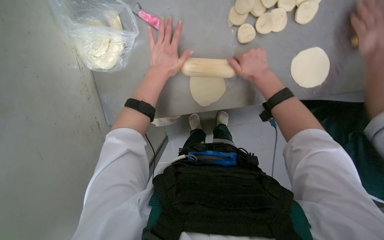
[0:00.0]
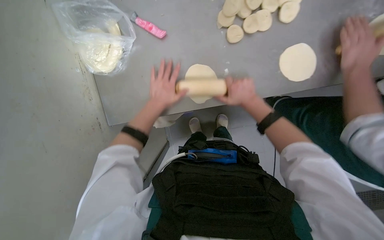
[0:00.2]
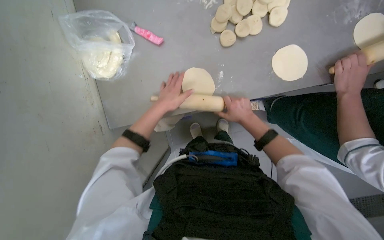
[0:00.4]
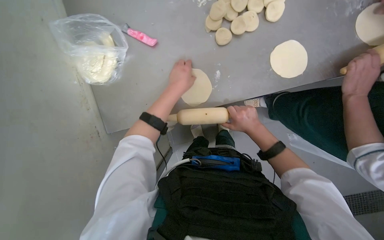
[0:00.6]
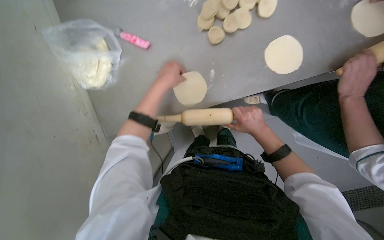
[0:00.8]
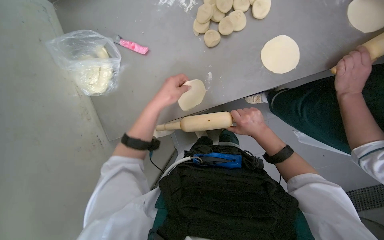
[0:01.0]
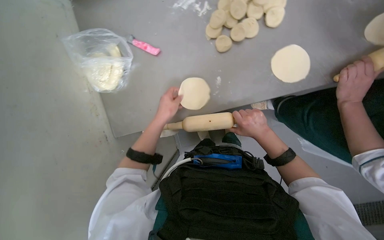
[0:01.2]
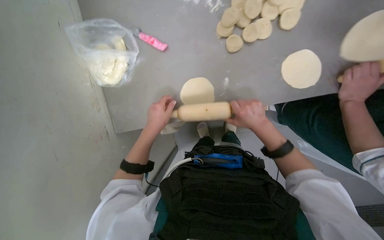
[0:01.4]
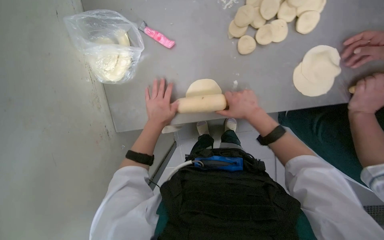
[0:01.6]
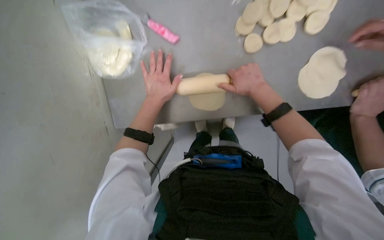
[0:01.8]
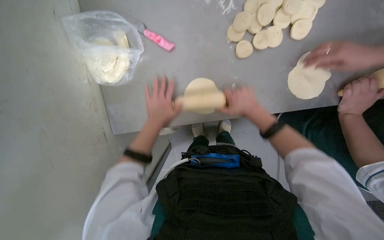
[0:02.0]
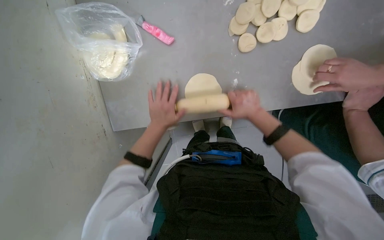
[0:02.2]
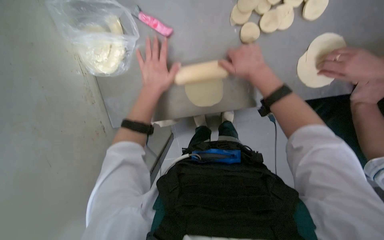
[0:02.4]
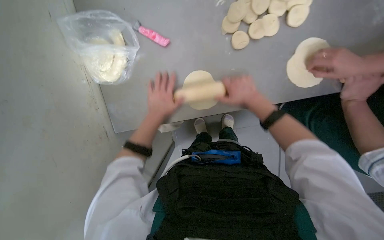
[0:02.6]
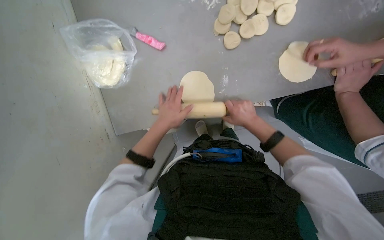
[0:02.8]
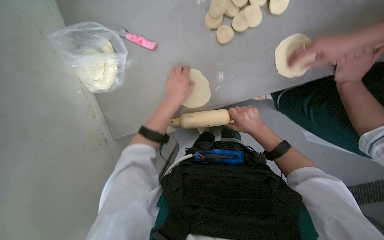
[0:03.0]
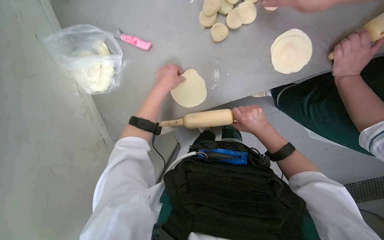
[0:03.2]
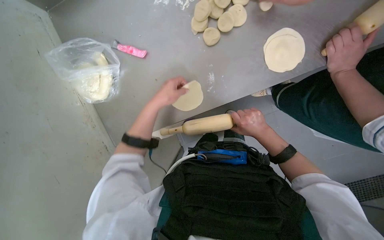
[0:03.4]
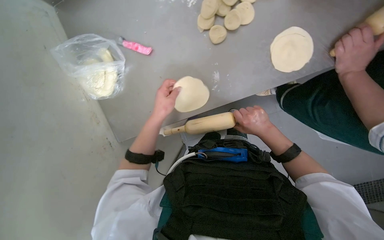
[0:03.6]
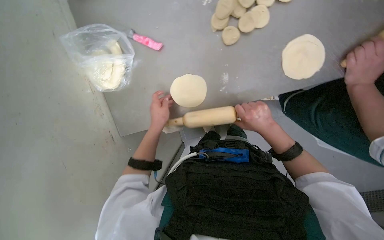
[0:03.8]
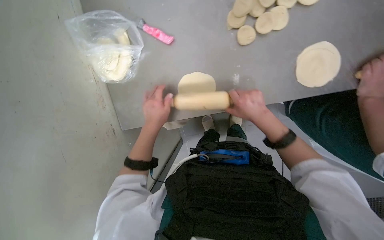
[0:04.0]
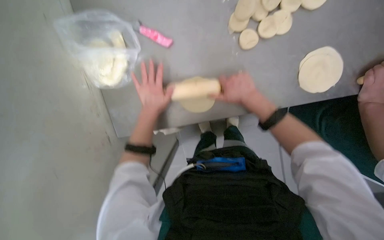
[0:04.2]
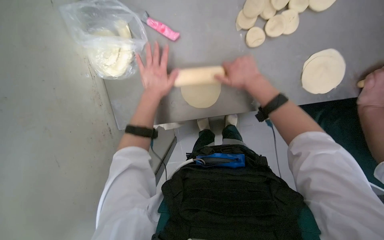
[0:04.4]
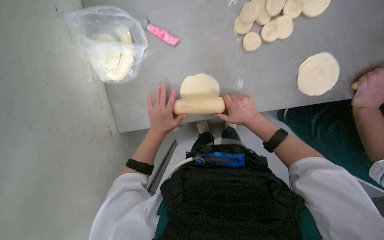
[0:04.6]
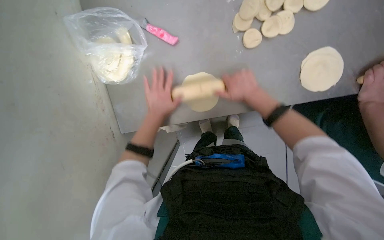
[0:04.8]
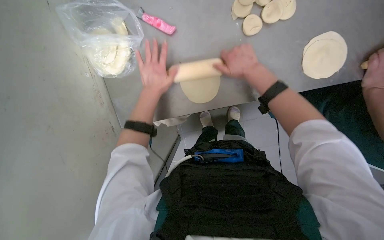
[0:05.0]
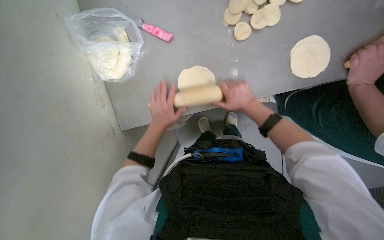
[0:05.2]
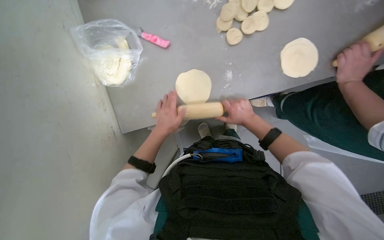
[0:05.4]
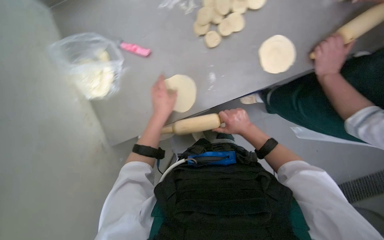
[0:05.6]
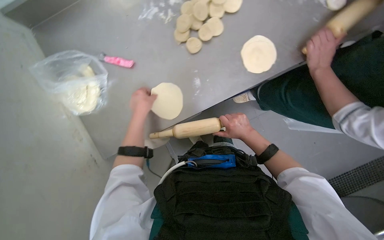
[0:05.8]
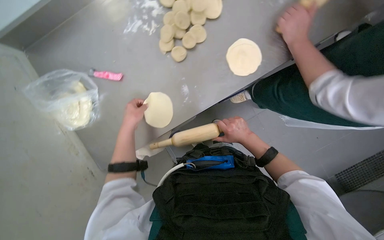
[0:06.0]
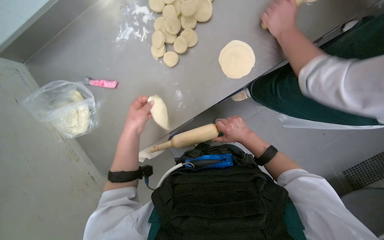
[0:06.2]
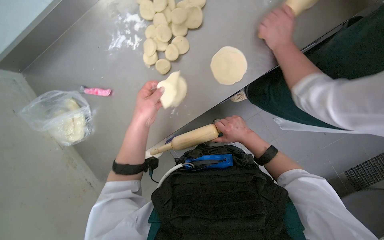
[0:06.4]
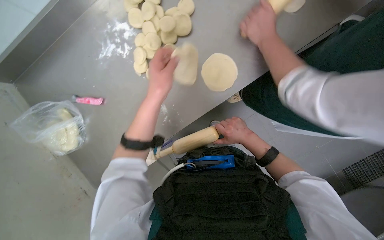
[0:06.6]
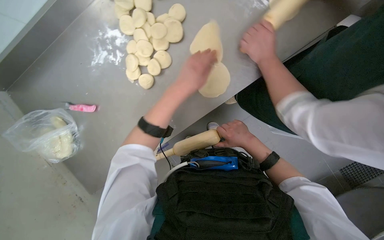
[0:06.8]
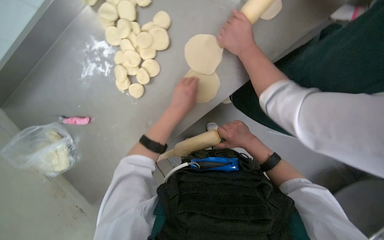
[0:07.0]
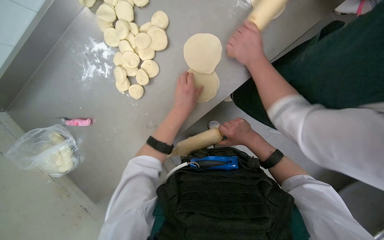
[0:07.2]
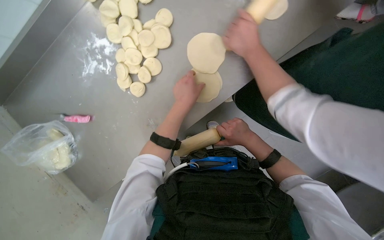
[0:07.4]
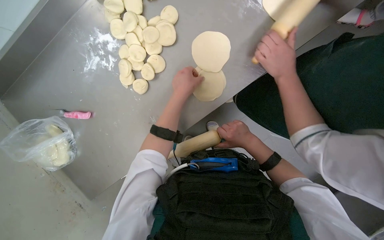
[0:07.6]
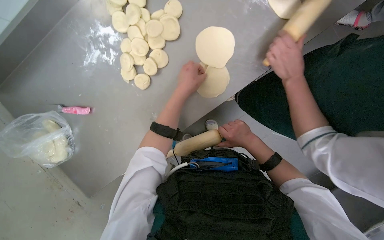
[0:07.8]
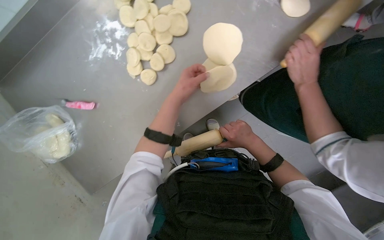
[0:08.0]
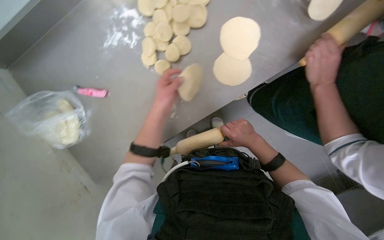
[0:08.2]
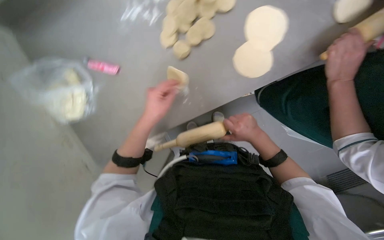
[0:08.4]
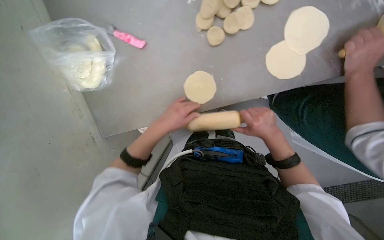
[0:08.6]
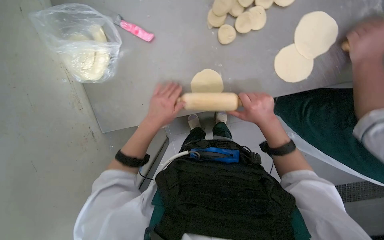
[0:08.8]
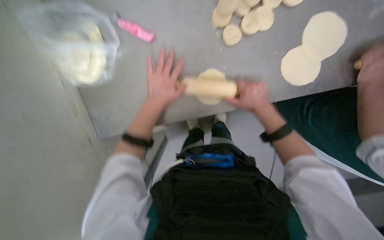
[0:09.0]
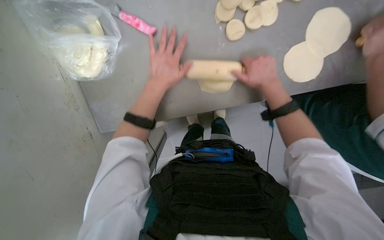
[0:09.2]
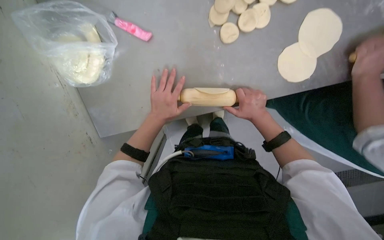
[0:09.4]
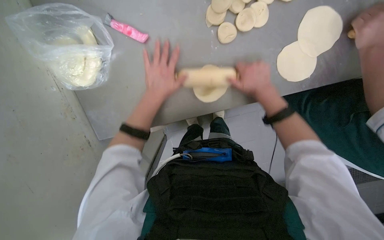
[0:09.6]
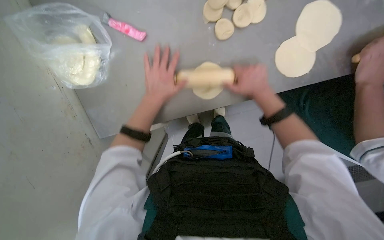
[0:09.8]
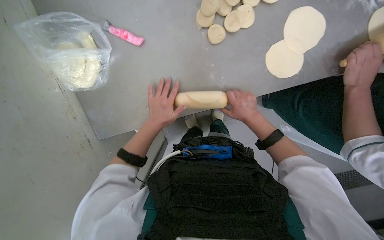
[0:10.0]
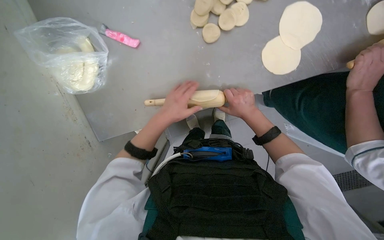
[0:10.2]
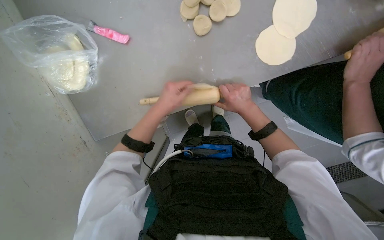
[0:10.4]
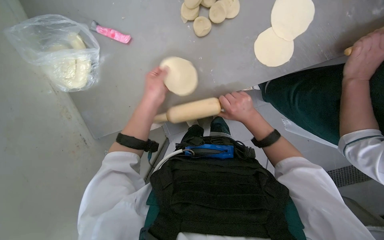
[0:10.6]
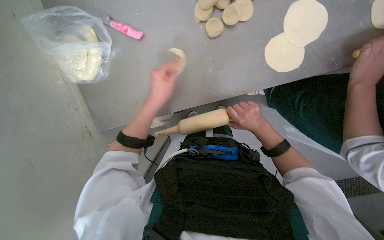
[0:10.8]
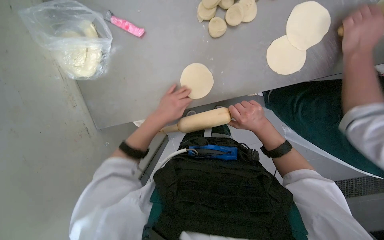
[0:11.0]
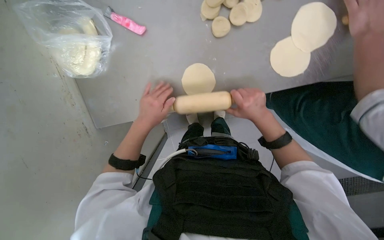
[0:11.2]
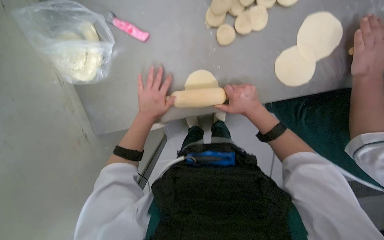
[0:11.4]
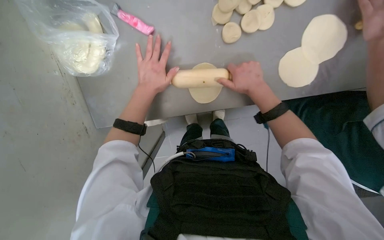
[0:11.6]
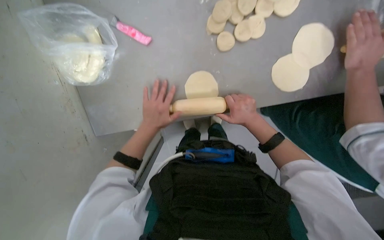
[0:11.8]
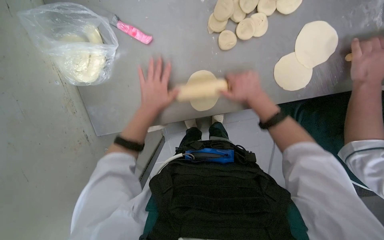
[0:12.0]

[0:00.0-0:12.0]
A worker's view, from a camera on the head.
Job: preparing food.
The whole recording: Rolling dough pieces with rolling pin. The worker rolls small pieces of dough into flat circles using a rolling pin on a metal counter.
0:00.0 to 0:01.6: The left hand goes up and down the picture, roughly 15 cm each way, reversing 2 times.
0:01.6 to 0:03.0: The left hand swings up and down the picture, some 10 cm each way, with 3 reversals, while the right hand moves nearer and farther over approximately 15 cm, changing direction 2 times.
0:03.0 to 0:04.4: The left hand moves to the left, some 10 cm, and goes down the picture and returns, some 5 cm each way. Meanwhile the right hand shifts about 20 cm up the picture and to the left.
0:04.4 to 0:06.0: The left hand moves up and down the picture over about 15 cm, changing direction 3 times; the right hand goes up and down the picture, some 20 cm each way, reversing 2 times.
0:06.0 to 0:07.6: The left hand heads to the right and up the picture, covering approximately 40 cm.
0:07.6 to 0:09.0: The left hand shifts roughly 25 cm to the left.
0:09.0 to 0:10.4: The right hand moves up and down the picture over some 10 cm, changing direction 2 times.

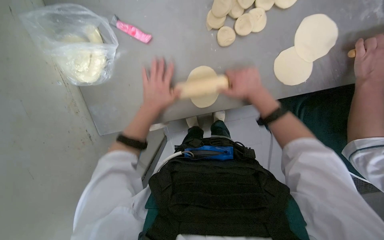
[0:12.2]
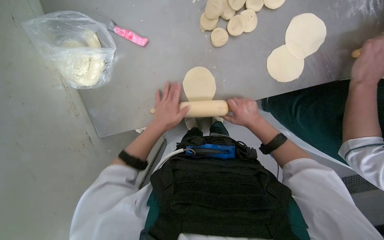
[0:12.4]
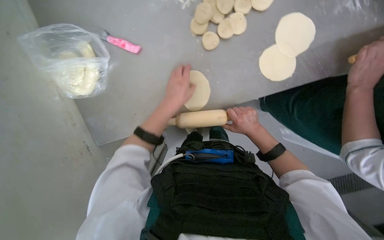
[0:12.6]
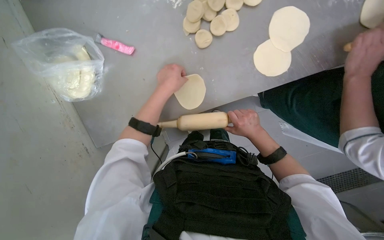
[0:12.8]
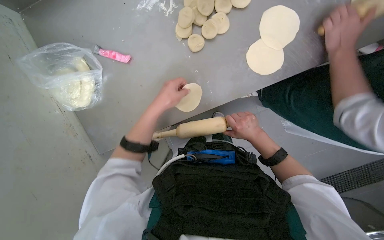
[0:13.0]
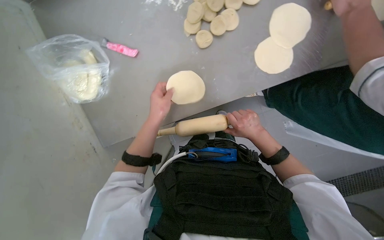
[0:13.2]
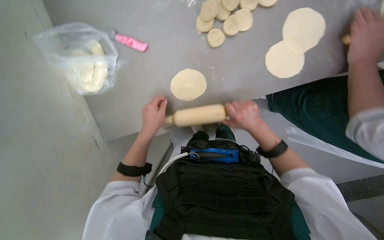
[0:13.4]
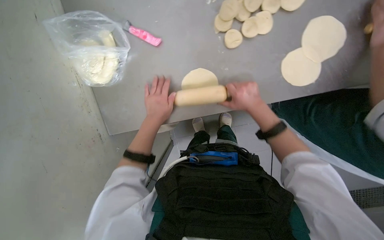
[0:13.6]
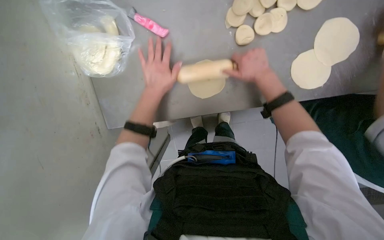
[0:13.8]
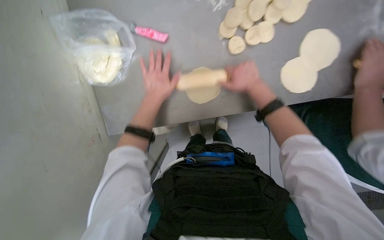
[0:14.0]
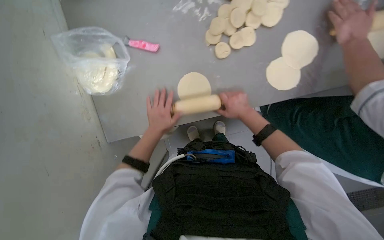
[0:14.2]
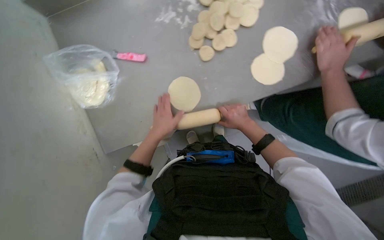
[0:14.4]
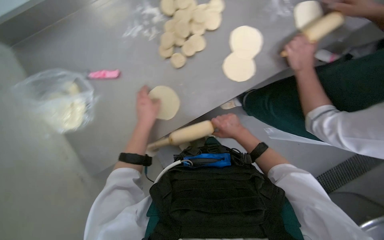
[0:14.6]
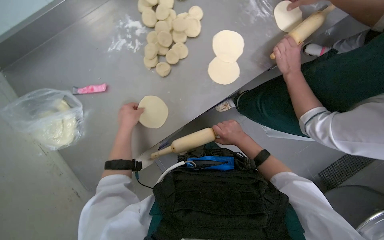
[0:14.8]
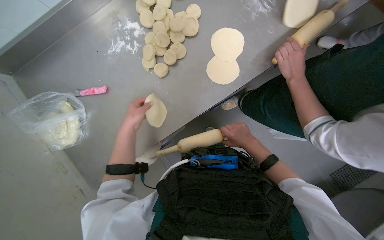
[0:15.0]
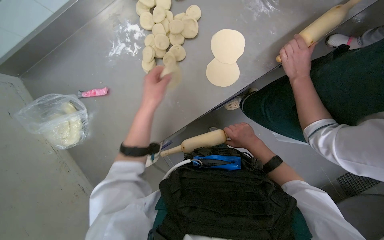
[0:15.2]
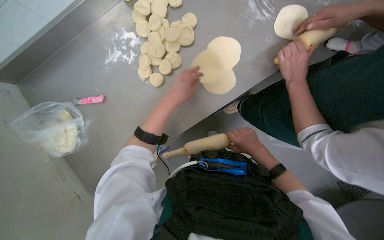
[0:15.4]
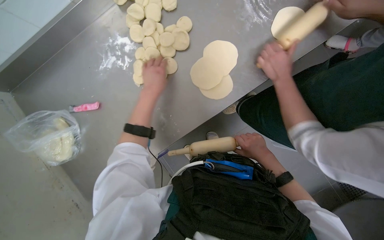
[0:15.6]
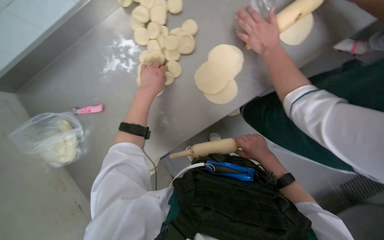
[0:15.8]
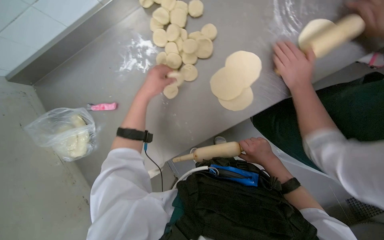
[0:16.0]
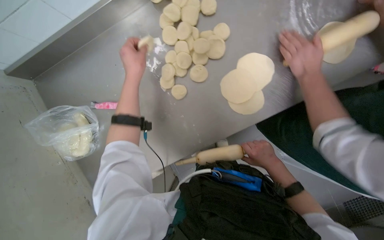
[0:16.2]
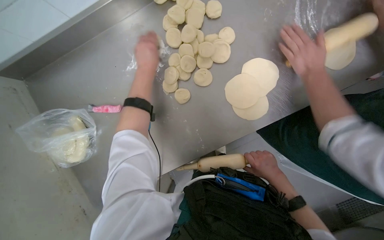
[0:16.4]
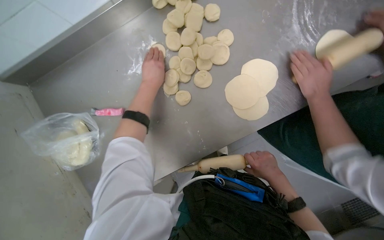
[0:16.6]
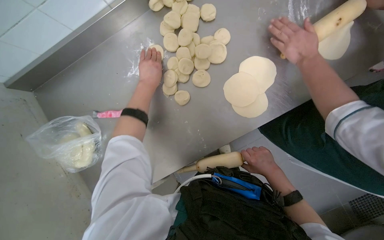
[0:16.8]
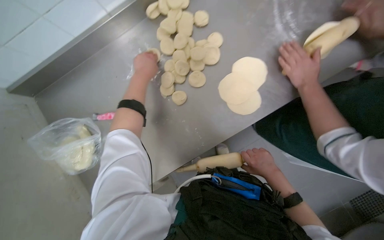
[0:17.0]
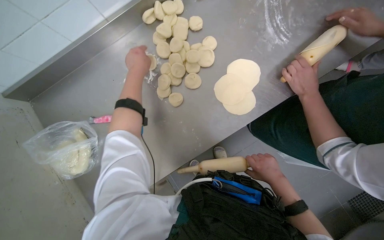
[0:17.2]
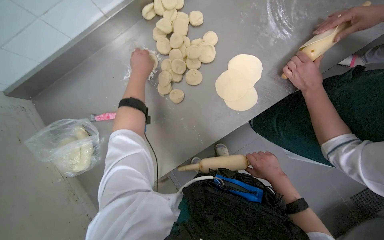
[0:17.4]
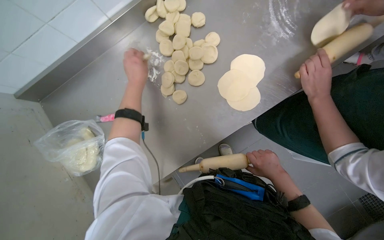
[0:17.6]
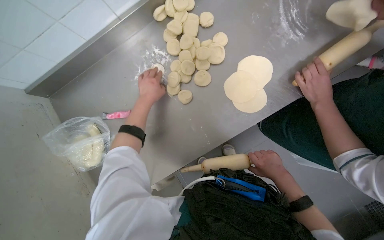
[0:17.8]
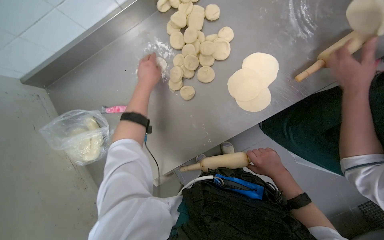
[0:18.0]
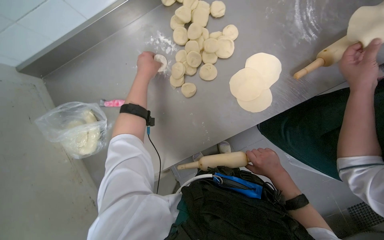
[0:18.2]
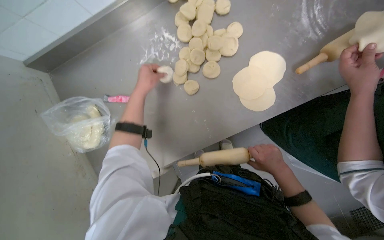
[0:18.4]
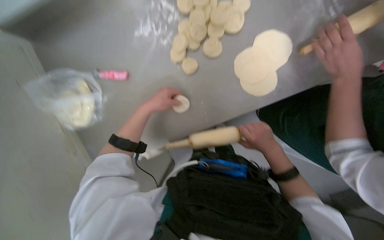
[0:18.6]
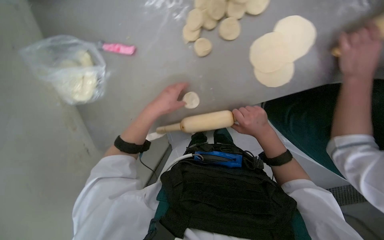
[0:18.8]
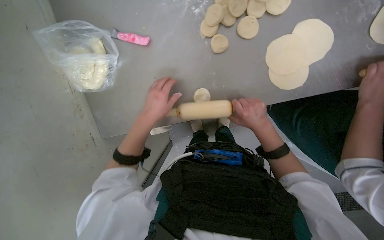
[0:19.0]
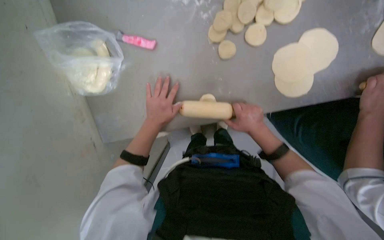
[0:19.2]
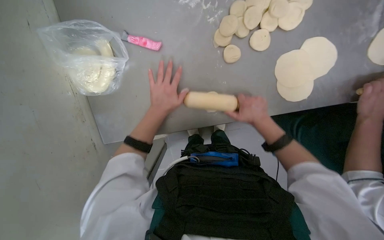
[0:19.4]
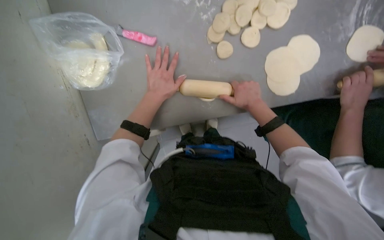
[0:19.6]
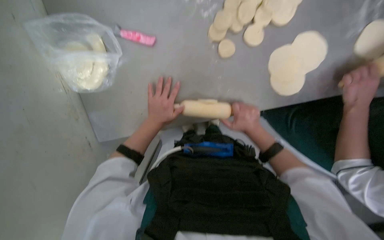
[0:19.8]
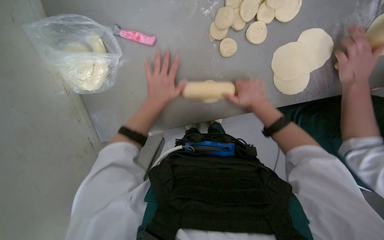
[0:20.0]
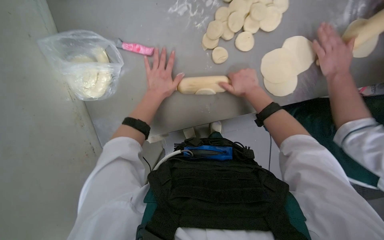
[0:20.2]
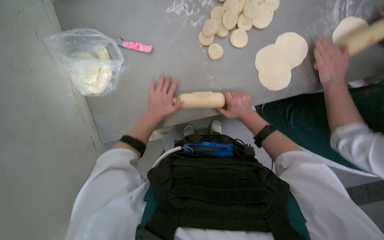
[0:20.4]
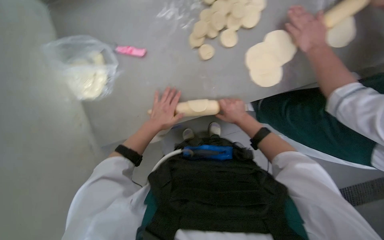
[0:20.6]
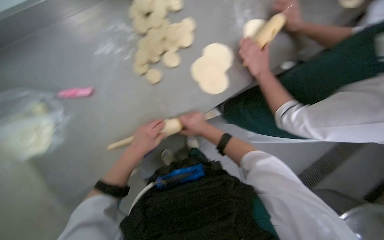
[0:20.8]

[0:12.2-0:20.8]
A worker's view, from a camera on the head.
Job: preparing food.
The whole recording: Rolling dough pieces with rolling pin. The worker rolls small pieces of dough into flat circles using a rolling pin on a metal counter.
0:12.2 to 0:13.6: The right hand reaches about 15 cm down the picture, then returns.
0:13.6 to 0:15.0: The right hand is displaced down the picture by about 15 cm. The left hand travels up the picture and back again, roughly 10 cm each way.
0:15.0 to 0:16.6: The left hand goes roughly 25 cm up the picture.
0:16.6 to 0:18.0: The hands stay close to where they were, moving slightly.
0:18.0 to 0:19.4: The view tilts about 15 degrees downward. The left hand travels down the picture by approximately 25 cm. Meanwhile the right hand goes roughly 20 cm to the left and up the picture.
0:19.4 to 0:20.8: The camera pitches upward, by roughly 15 degrees.
